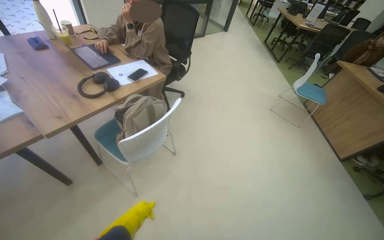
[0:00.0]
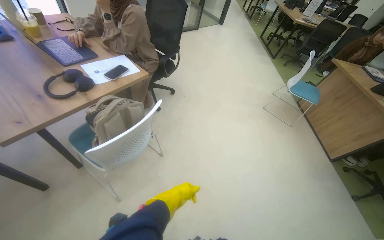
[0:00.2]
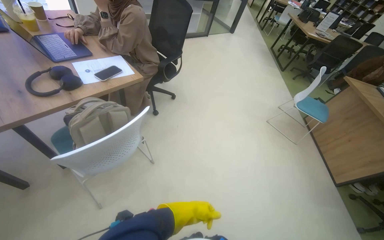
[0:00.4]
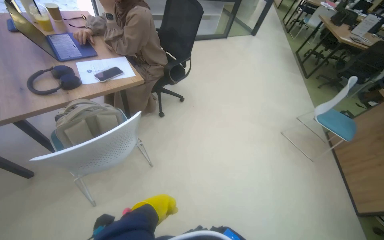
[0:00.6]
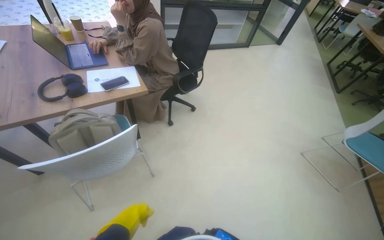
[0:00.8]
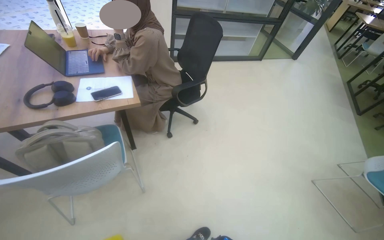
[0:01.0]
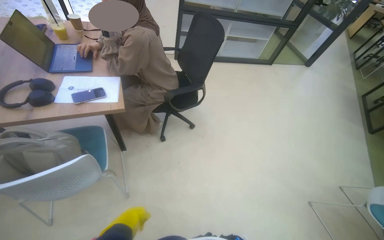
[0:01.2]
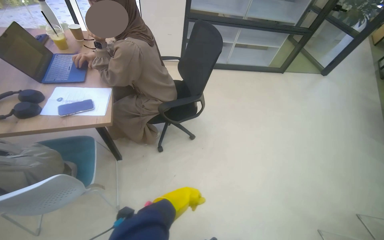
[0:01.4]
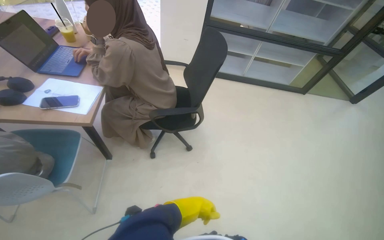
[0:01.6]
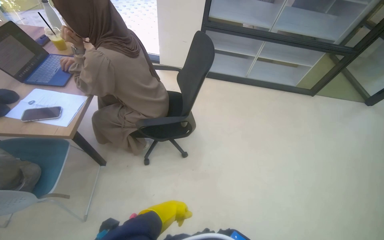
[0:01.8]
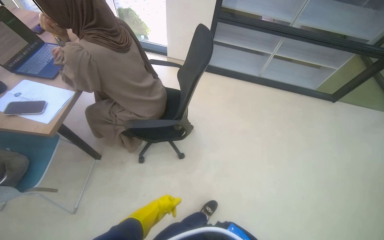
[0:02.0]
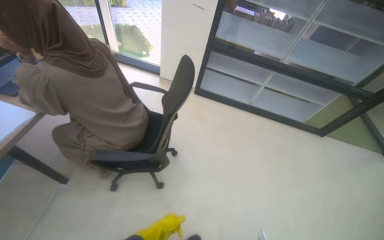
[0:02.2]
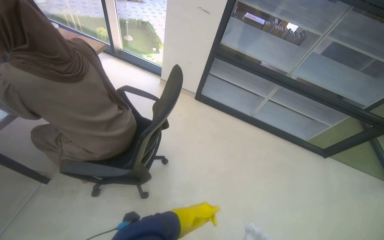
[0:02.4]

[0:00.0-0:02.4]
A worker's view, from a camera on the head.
Job: wiping surfaces.
The whole recording: Cleaning table surface. The worker wipes the table surface with a cloth, moving items and adjusting the cloth as needed.
0:00.0 to 0:01.2: The camera travels approximately 80 cm. The head turns to the left by approximately 30 degrees.
0:01.2 to 0:02.4: The wearer moves some 90 cm. The head turns to the left by some 30 degrees.

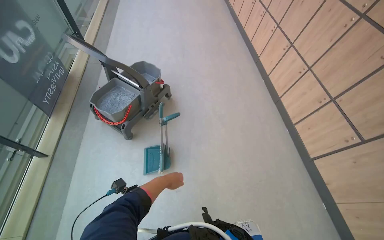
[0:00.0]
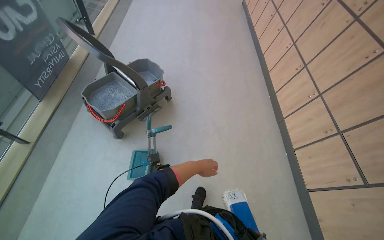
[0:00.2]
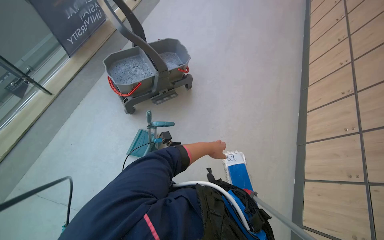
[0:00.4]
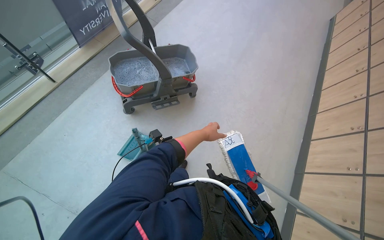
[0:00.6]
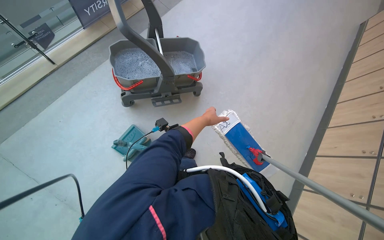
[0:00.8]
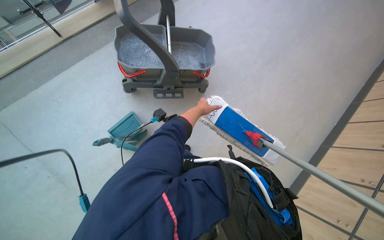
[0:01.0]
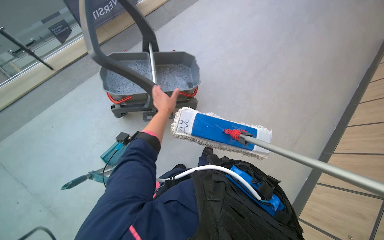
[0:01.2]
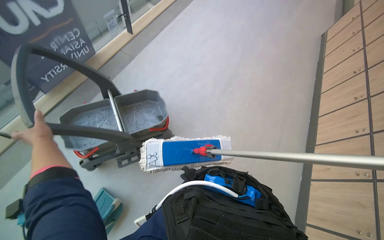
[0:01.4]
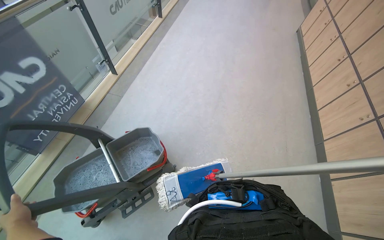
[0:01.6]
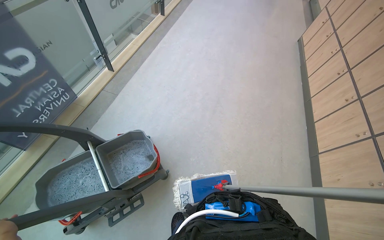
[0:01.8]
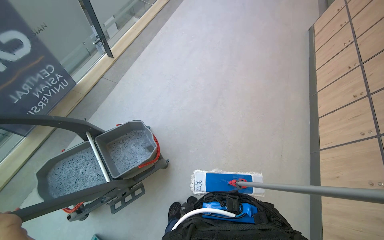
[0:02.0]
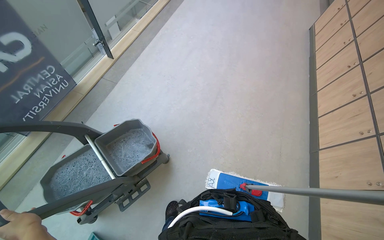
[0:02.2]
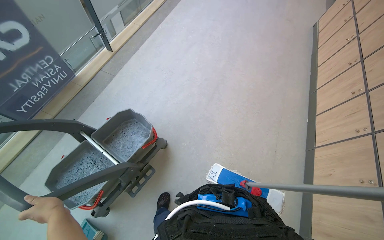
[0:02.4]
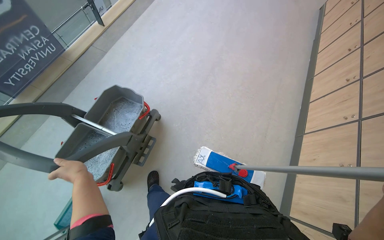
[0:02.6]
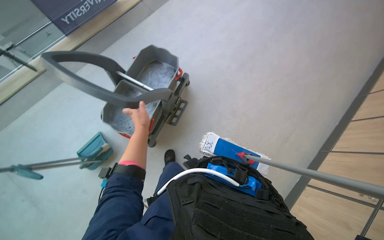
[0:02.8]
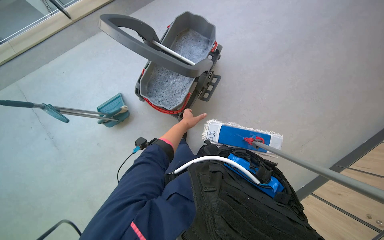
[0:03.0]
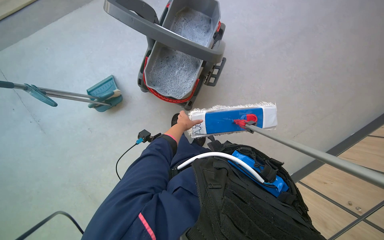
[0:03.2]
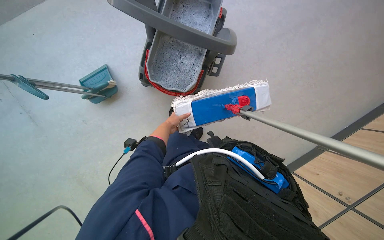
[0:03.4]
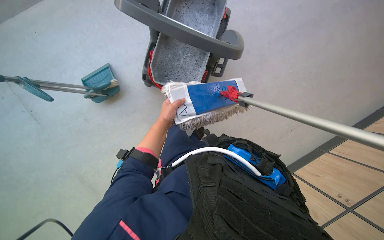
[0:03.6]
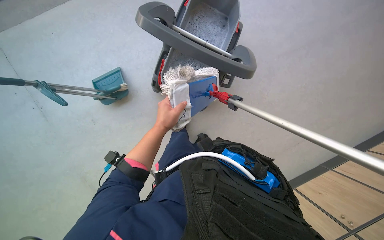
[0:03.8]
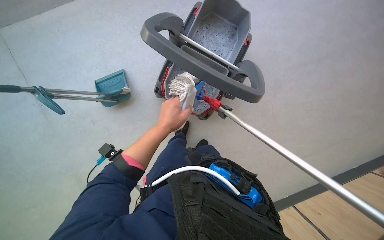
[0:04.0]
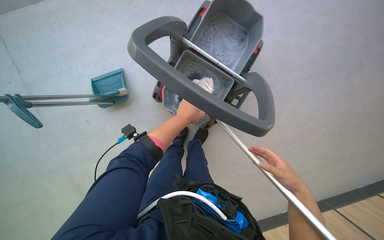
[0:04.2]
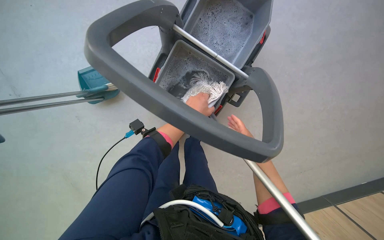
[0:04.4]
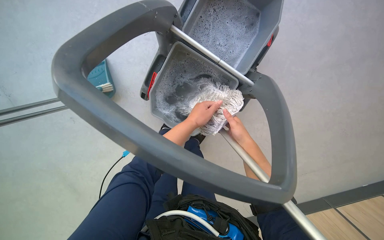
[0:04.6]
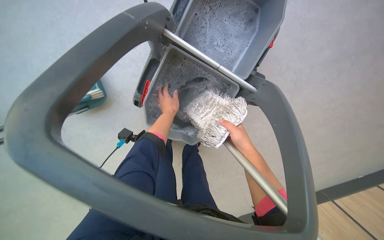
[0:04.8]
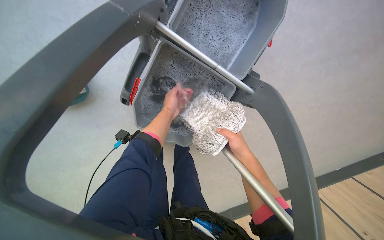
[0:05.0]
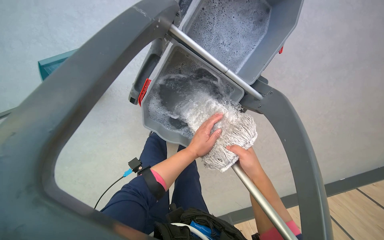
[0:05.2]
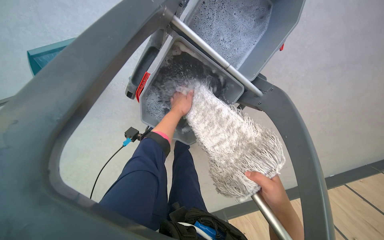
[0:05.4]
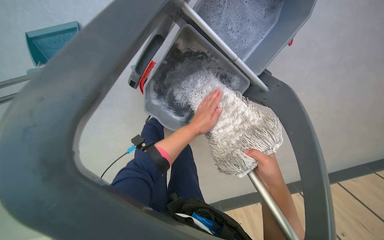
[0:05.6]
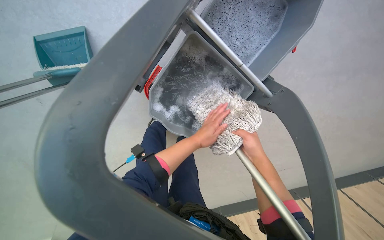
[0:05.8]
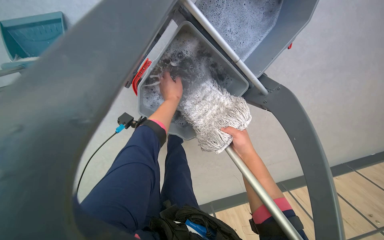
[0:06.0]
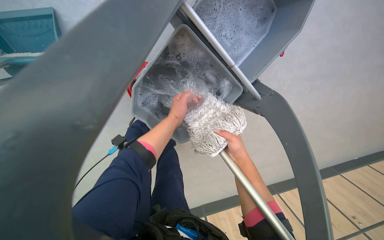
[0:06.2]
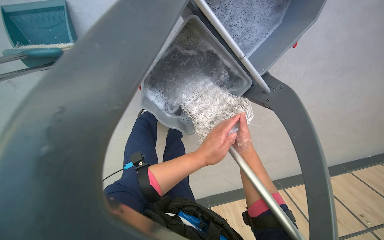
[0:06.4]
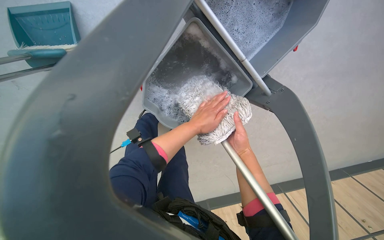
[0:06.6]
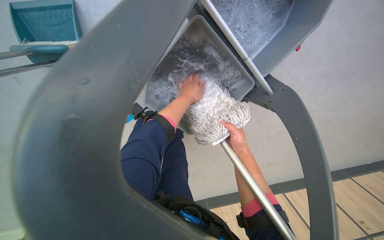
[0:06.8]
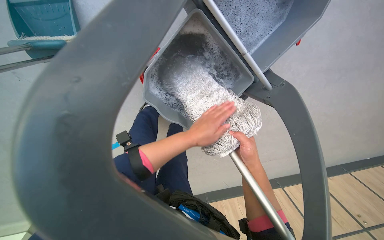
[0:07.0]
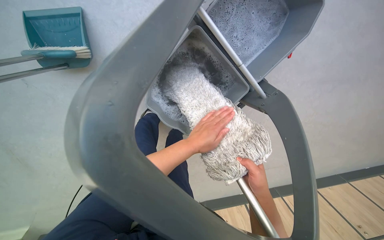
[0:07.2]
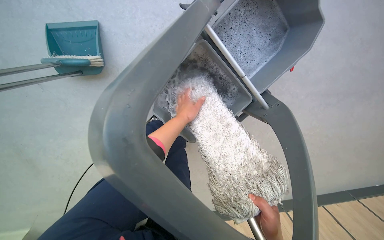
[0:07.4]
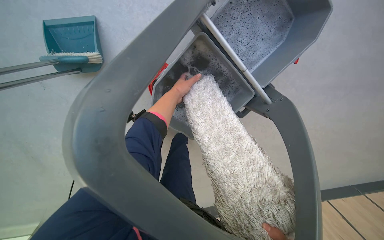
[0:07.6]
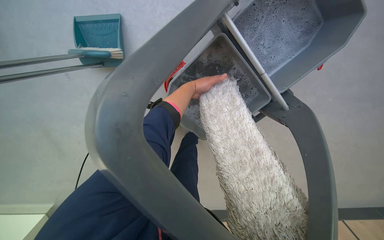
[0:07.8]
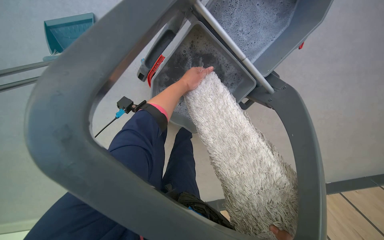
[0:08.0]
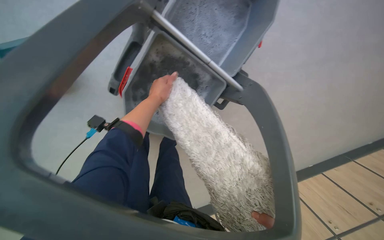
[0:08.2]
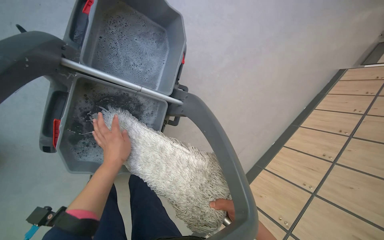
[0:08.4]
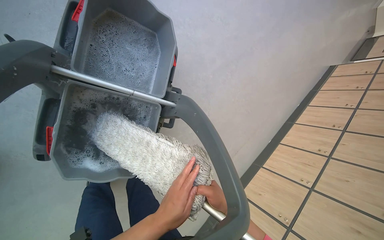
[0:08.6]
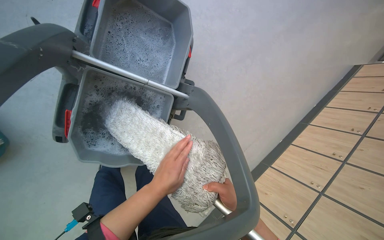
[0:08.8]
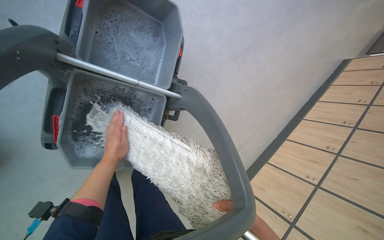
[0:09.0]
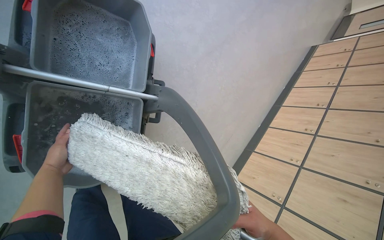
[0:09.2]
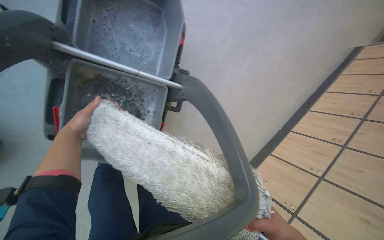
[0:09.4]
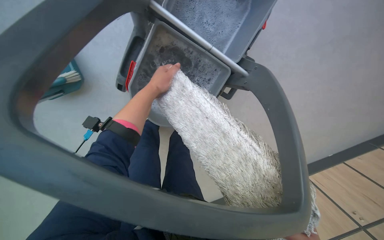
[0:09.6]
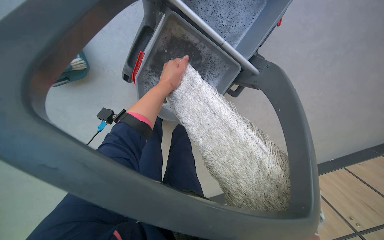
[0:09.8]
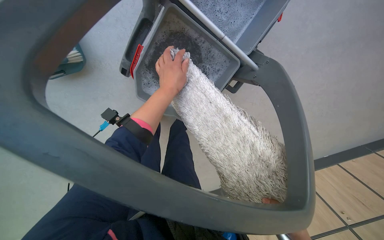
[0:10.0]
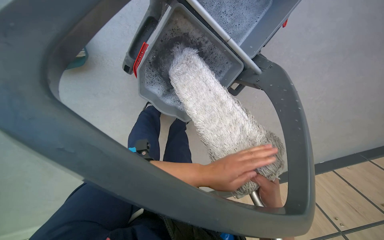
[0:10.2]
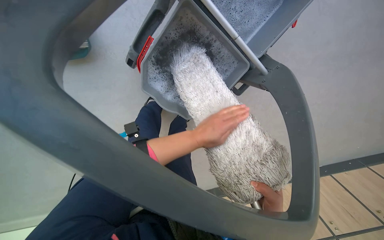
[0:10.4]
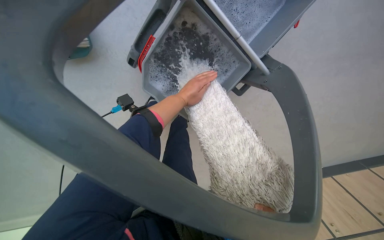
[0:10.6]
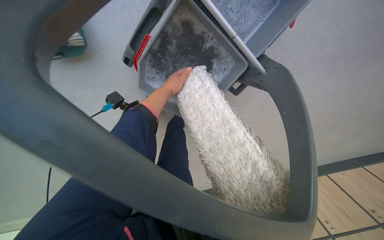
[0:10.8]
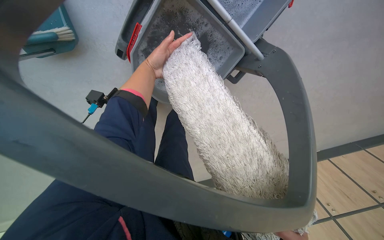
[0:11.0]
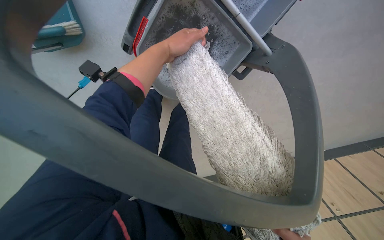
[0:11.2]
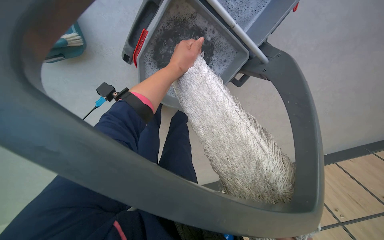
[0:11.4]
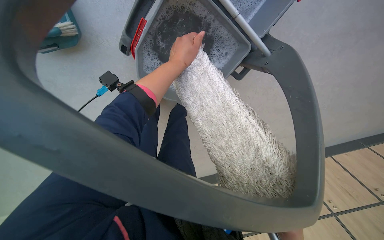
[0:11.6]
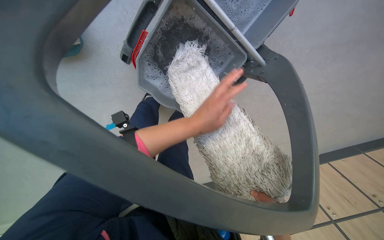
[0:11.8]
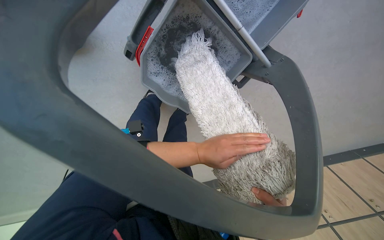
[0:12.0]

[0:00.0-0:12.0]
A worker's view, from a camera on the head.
Job: preparing cleaning supplies.
The whole recording: Washing cleaning cloth in bucket. The worker washes the cloth in a bucket for floor cleaning.
0:00.0 to 0:01.6: The wearer moves roughly 90 cm.
0:01.6 to 0:03.0: The wearer looks about 25 degrees further downward.
0:04.4 to 0:06.0: The left hand moves up and down the picture over approximately 15 cm, changing direction 3 times.
0:06.0 to 0:07.6: The left hand swings up and down the picture, approximately 20 cm each way, with 3 reversals.
0:07.6 to 0:09.0: The wearer looks approximately 35 degrees further to the right.
0:09.0 to 0:10.4: The wearer looks some 35 degrees further to the left.
0:10.4 to 0:12.0: The left hand swings nearer and farther, roughly 15 cm each way, with 2 reversals.

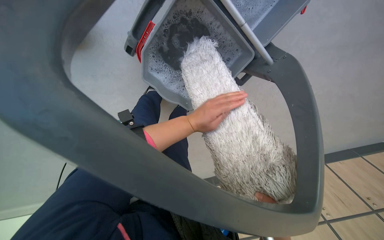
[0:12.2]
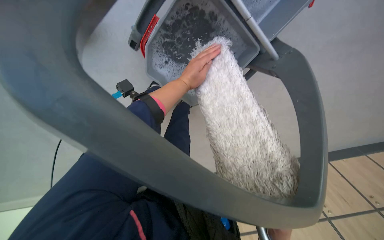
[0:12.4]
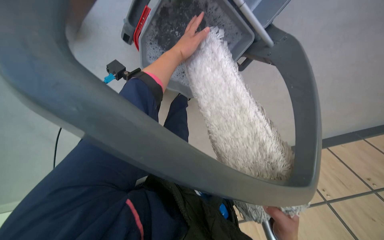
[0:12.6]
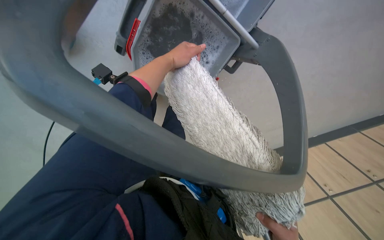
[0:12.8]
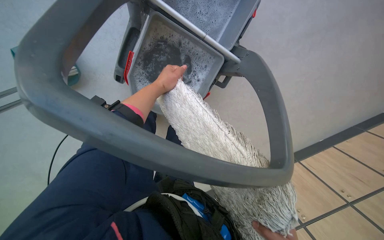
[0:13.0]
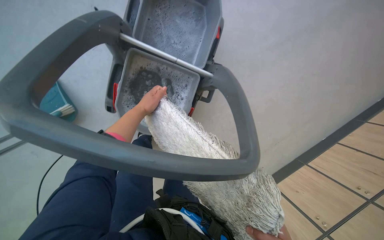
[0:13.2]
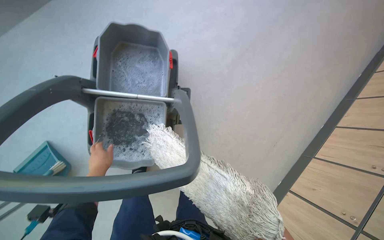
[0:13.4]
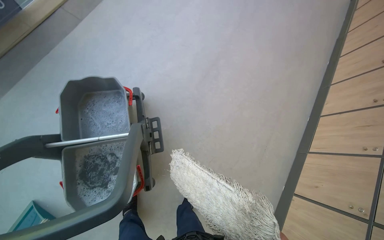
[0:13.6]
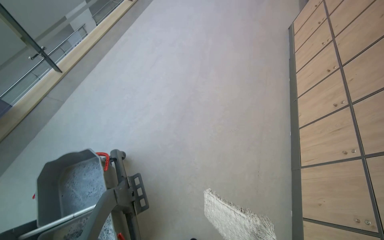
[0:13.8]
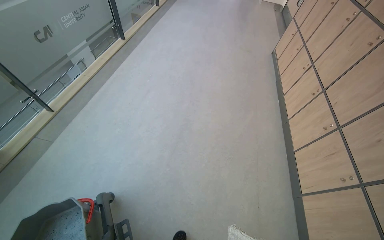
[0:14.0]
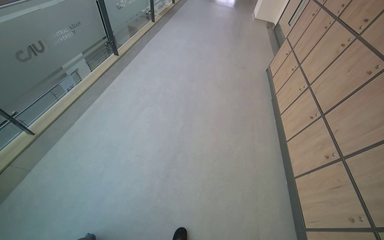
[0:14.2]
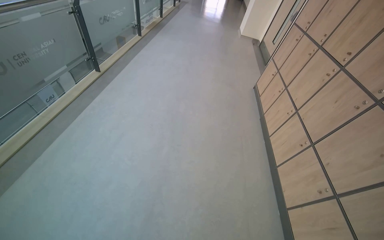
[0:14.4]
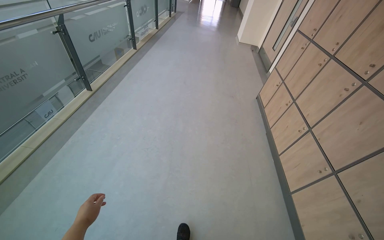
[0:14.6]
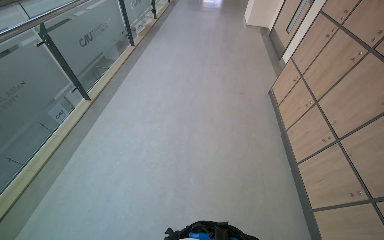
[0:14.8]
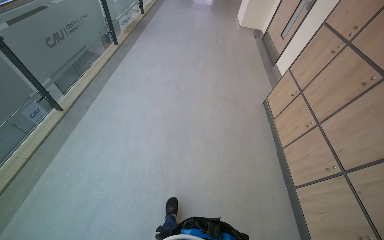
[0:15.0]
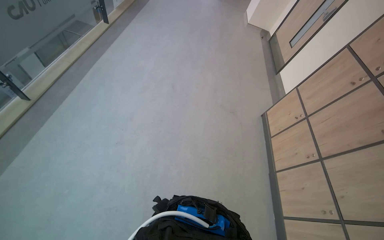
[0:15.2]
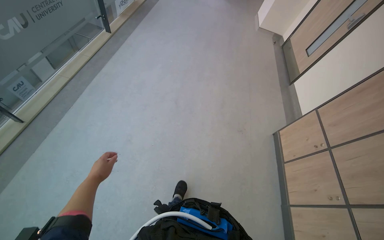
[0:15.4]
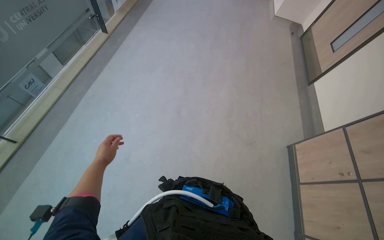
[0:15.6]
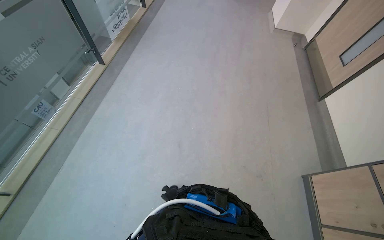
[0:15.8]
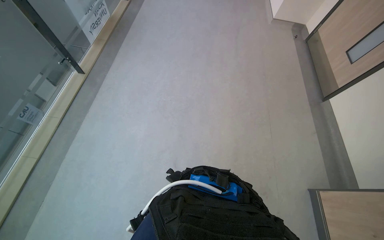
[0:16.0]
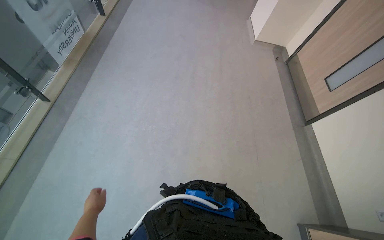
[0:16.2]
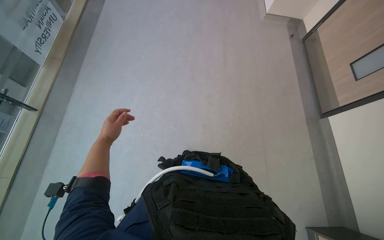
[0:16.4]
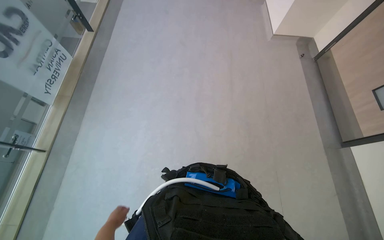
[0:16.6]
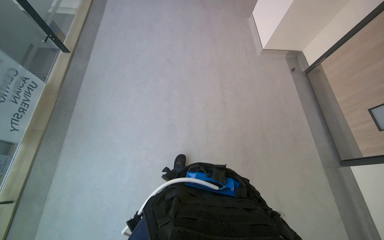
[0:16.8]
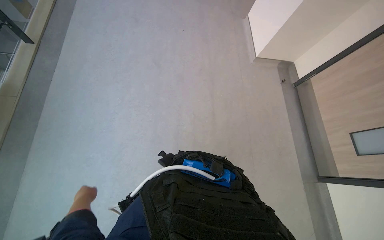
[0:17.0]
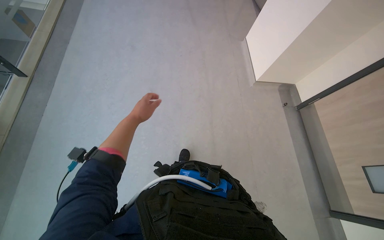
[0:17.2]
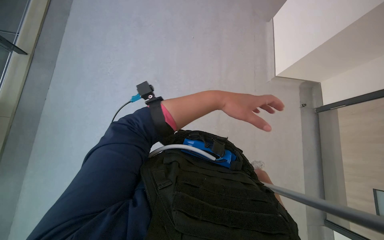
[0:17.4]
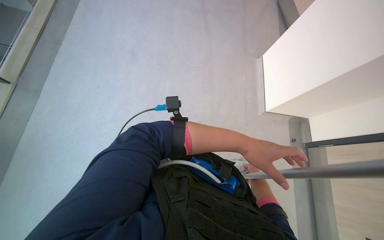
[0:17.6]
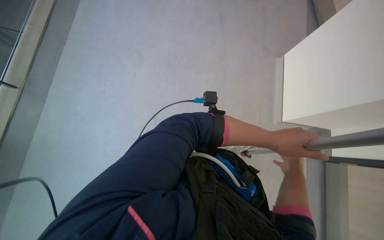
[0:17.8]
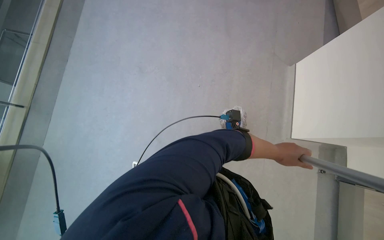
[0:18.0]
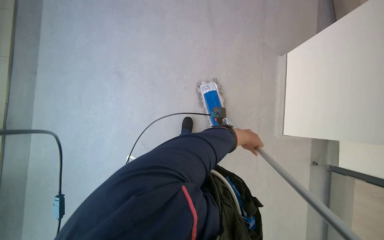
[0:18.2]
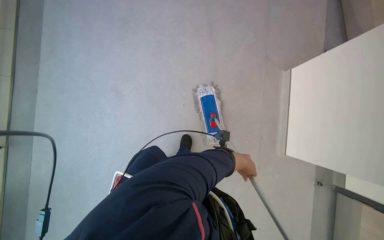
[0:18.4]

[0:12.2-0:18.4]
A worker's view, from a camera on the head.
Job: preparing cleaning supplies.
The whole recording: Washing cleaning cloth in bucket. The worker washes the cloth in a bucket for floor cleaning.
0:12.2 to 0:13.8: The camera is carried roughly 60 cm. The wearer looks approximately 45 degrees further upward. Everything in view rotates about 65 degrees counterclockwise.
0:13.8 to 0:15.4: The head travels some 2 m.
0:15.4 to 0:16.8: The camera is carried roughly 1.5 m. The wearer looks about 15 degrees further downward.
